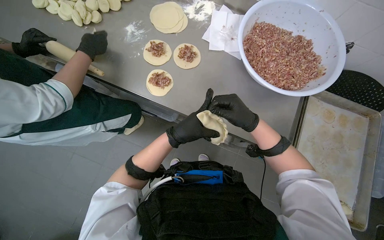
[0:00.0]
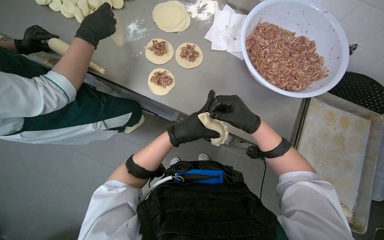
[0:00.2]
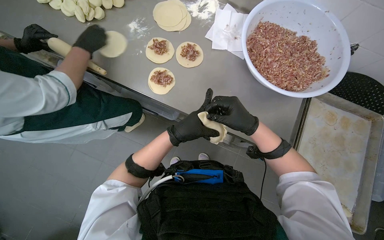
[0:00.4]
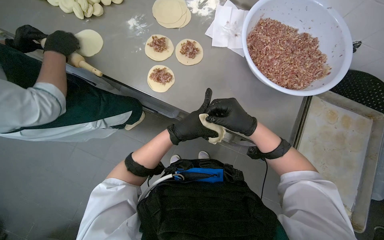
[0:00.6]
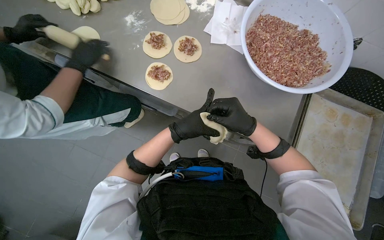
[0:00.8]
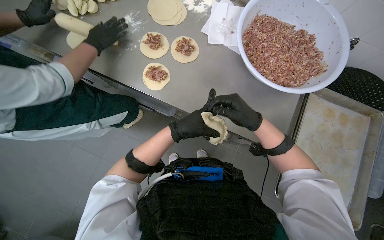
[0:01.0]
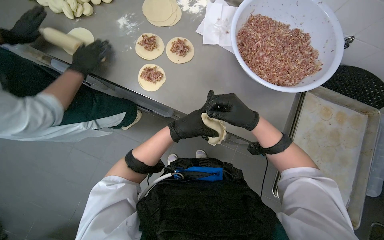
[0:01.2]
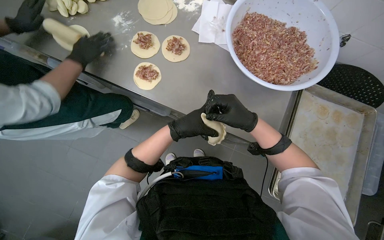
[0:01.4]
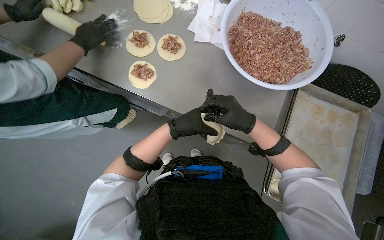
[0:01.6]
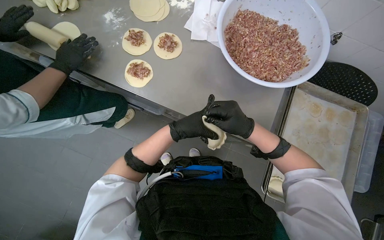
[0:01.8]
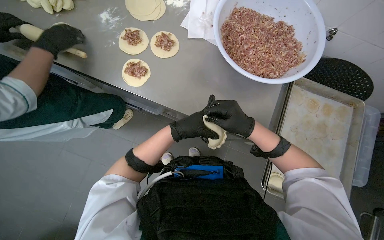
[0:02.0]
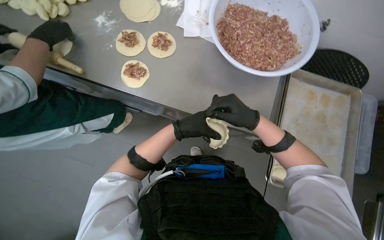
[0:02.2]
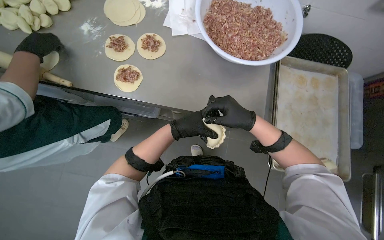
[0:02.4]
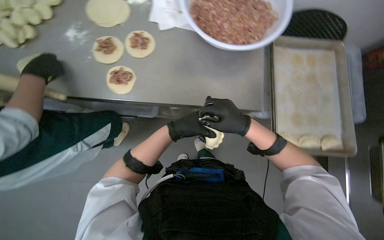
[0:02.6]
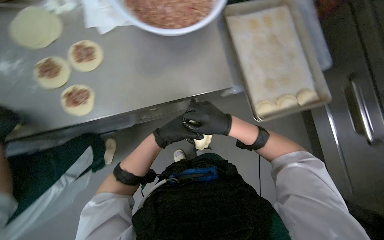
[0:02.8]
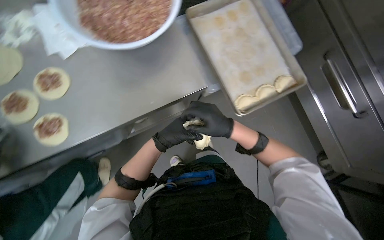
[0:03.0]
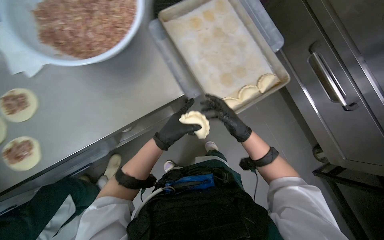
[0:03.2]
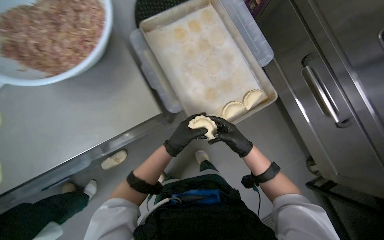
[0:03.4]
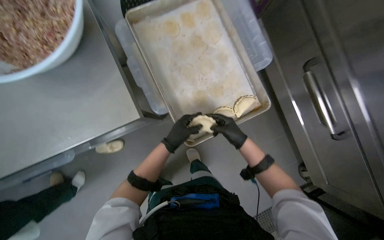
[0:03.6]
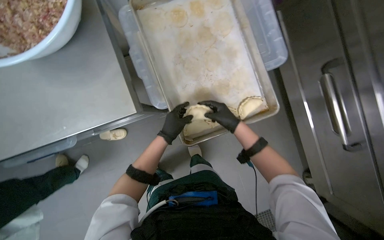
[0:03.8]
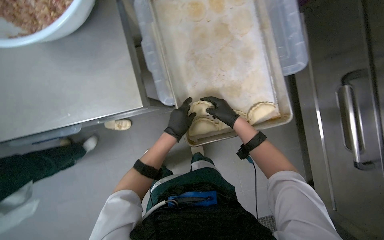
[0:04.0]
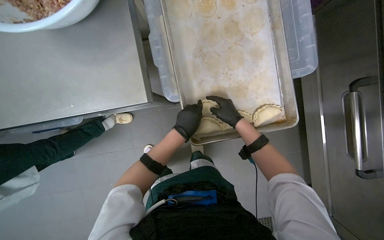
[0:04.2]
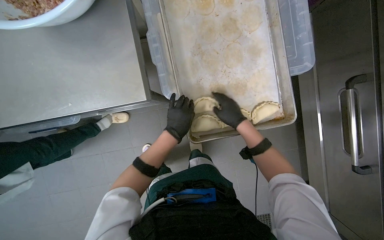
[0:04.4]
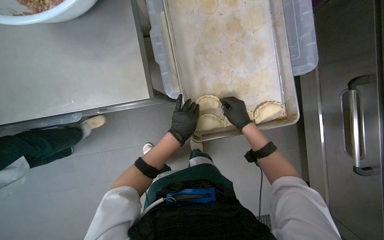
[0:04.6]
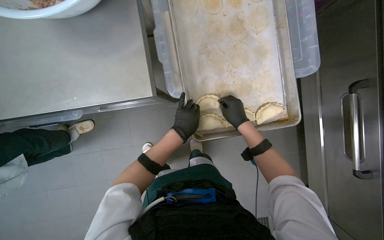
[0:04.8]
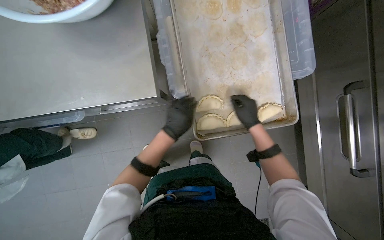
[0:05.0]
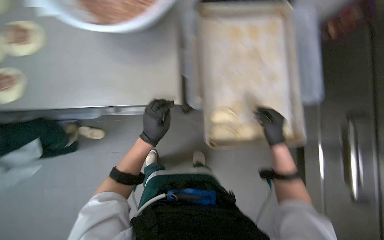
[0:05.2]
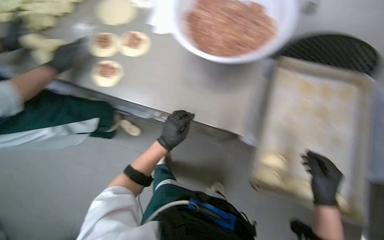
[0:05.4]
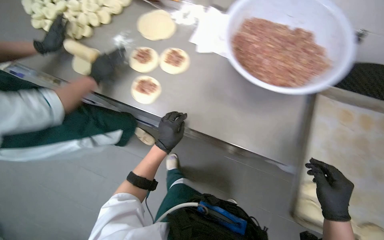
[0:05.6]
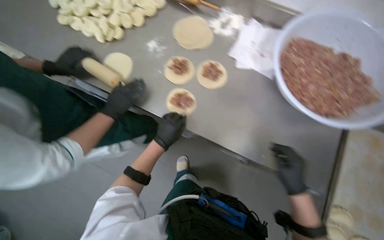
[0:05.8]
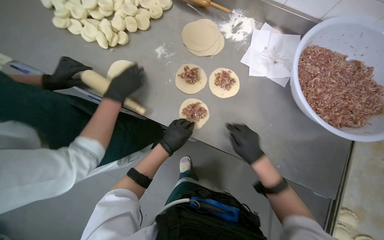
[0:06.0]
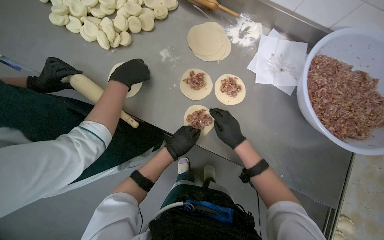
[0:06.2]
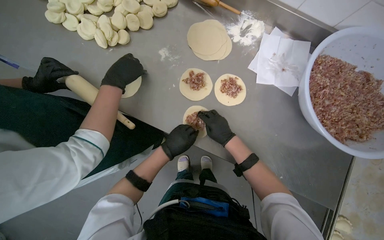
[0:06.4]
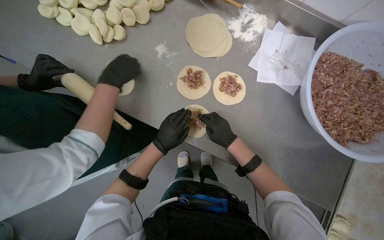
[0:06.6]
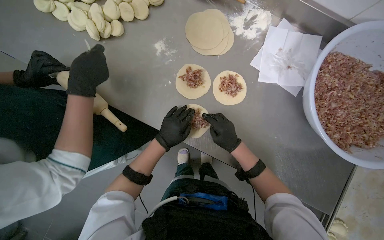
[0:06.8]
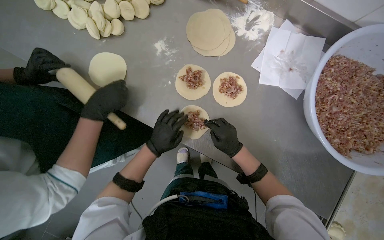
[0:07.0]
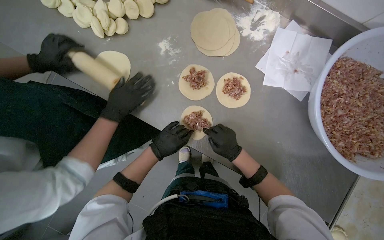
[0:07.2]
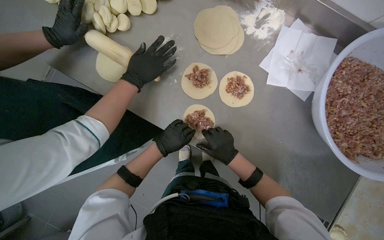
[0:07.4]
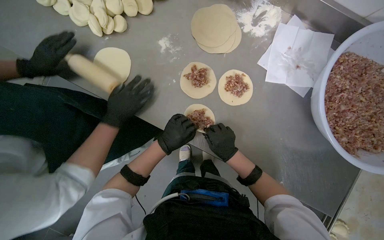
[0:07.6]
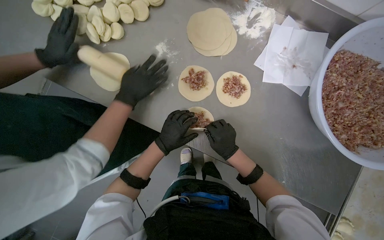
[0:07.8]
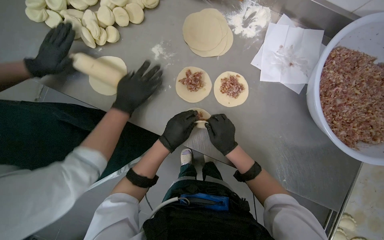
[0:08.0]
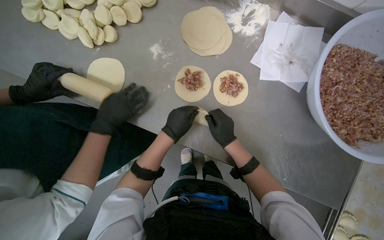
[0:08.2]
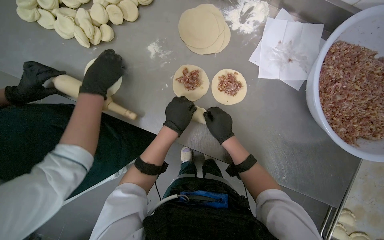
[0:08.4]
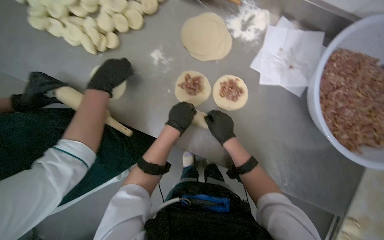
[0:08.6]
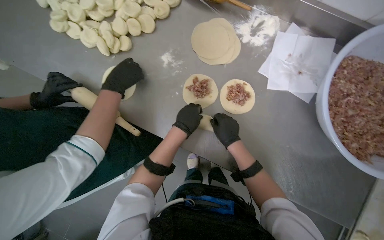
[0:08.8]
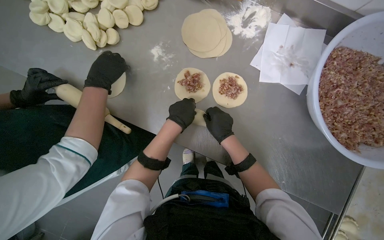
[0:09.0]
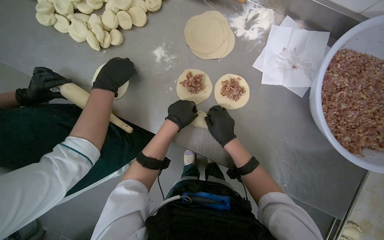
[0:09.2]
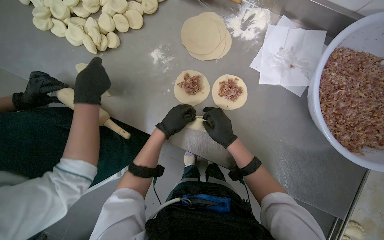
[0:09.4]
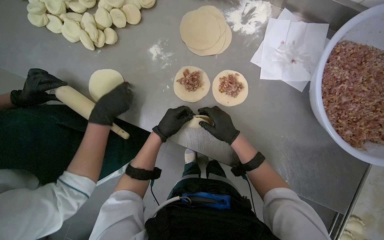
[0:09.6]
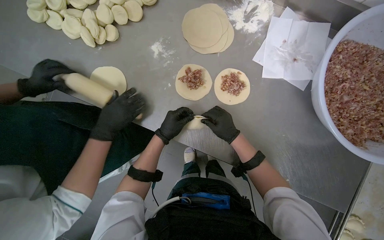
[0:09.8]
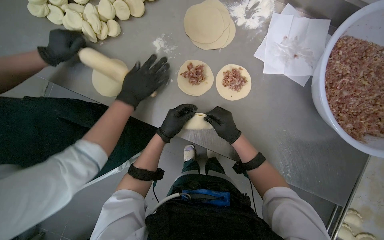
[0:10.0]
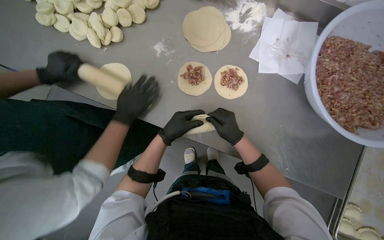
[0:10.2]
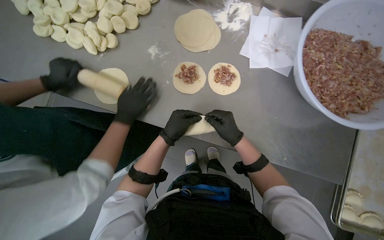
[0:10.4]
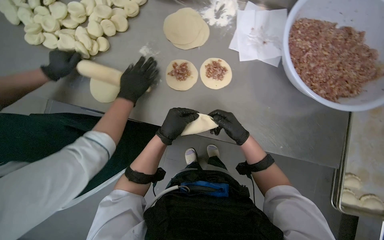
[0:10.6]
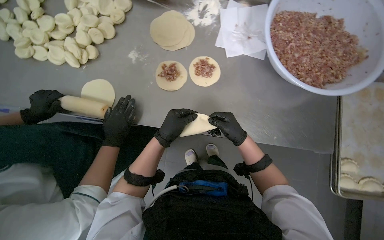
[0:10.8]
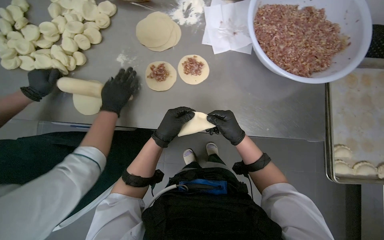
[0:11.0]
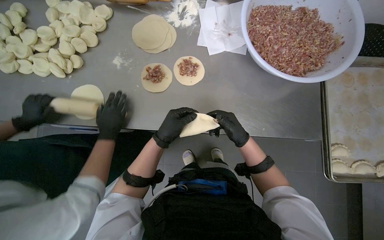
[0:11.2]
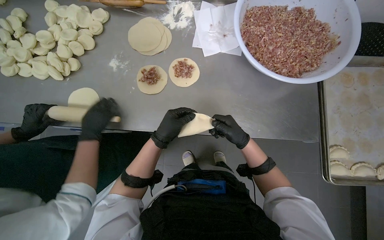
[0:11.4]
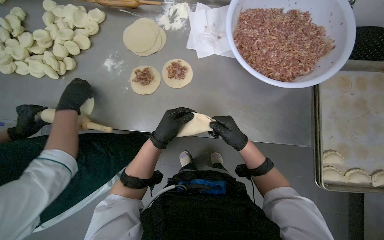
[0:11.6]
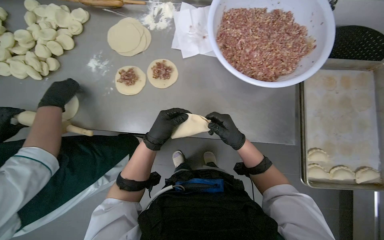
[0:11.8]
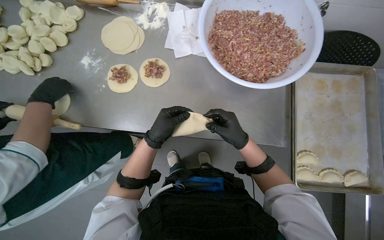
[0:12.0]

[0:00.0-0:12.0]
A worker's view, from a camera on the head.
Job: preparing food.
The whole recording: Sealing and placing meat-filled dough onto tray. The worker seals the edges of meat-filled dough circles and places them onto a tray.
0:00.0 to 0:01.6: The hands are busy where they are.
0:01.6 to 0:03.0: The wearer looks roughly 50 degrees further to the right.
0:03.0 to 0:04.4: The right hand goes approximately 35 cm to the right and farther from the camera.
0:07.6 to 0:09.0: The left hand moves up the picture, approximately 10 cm.

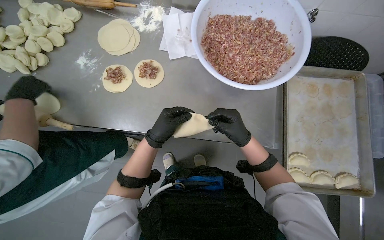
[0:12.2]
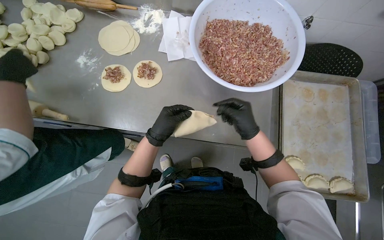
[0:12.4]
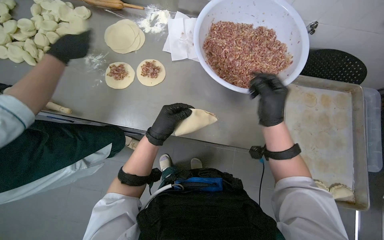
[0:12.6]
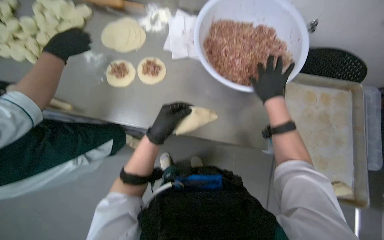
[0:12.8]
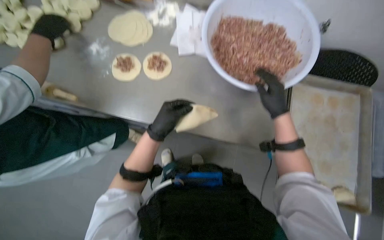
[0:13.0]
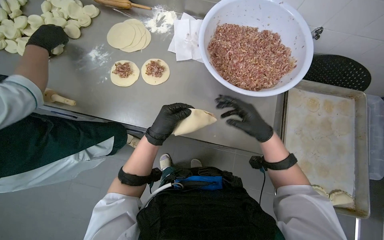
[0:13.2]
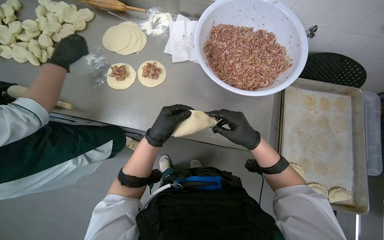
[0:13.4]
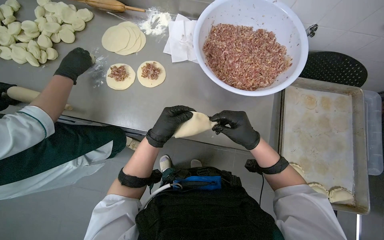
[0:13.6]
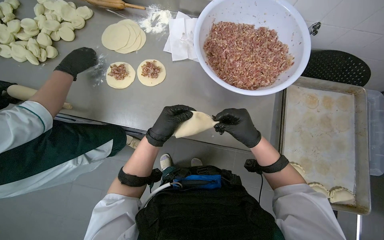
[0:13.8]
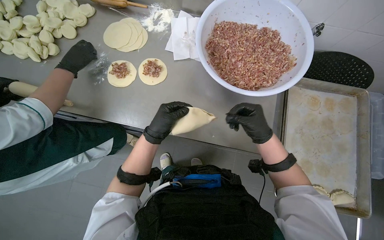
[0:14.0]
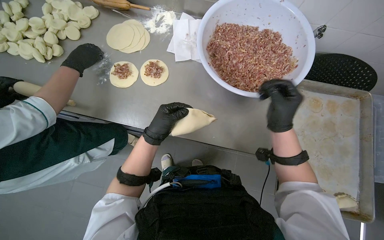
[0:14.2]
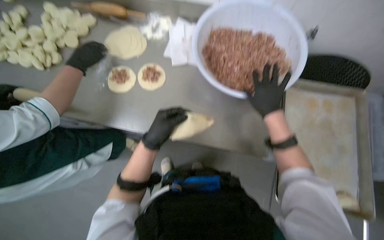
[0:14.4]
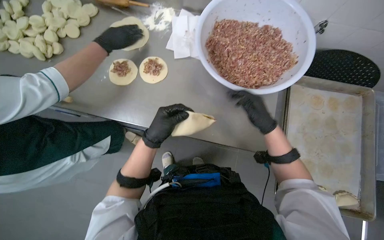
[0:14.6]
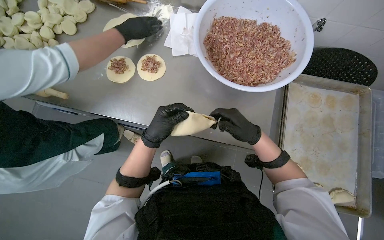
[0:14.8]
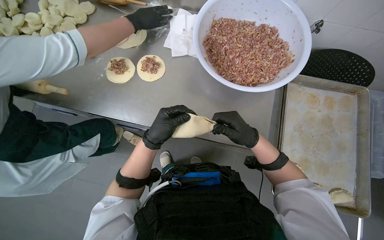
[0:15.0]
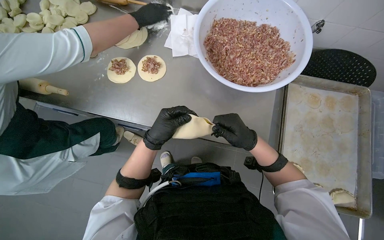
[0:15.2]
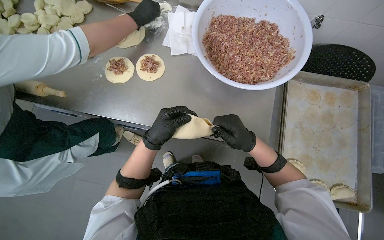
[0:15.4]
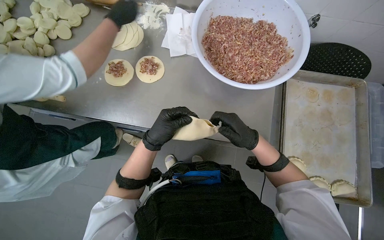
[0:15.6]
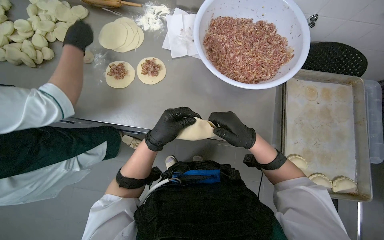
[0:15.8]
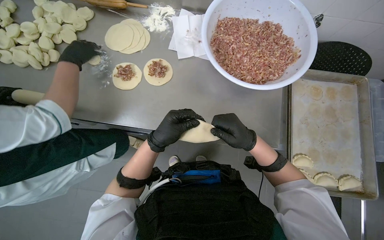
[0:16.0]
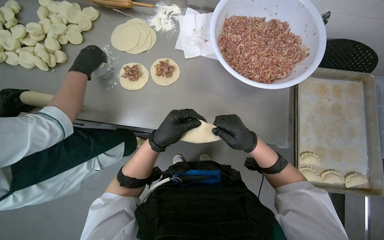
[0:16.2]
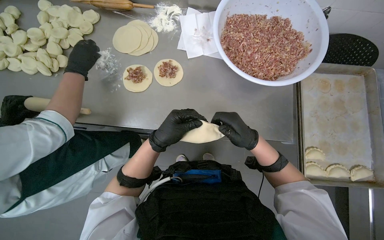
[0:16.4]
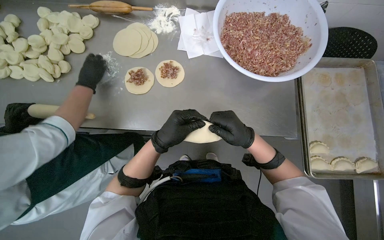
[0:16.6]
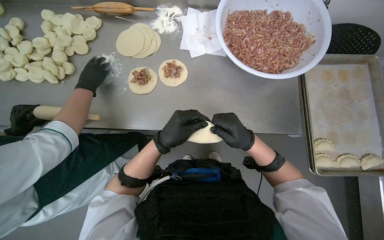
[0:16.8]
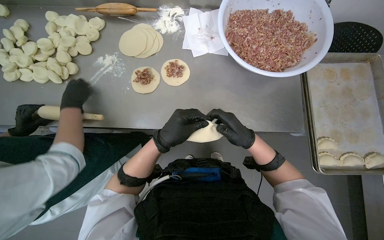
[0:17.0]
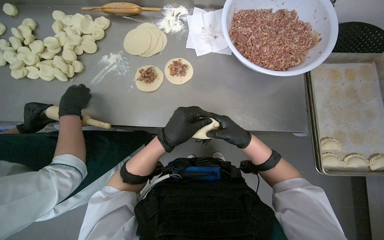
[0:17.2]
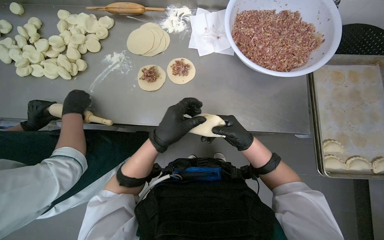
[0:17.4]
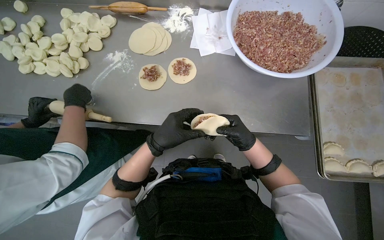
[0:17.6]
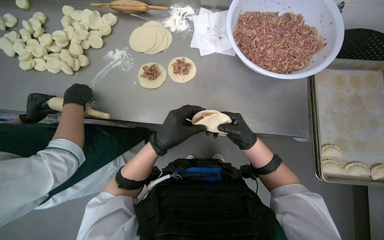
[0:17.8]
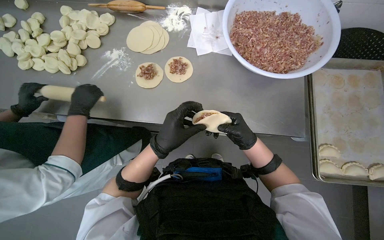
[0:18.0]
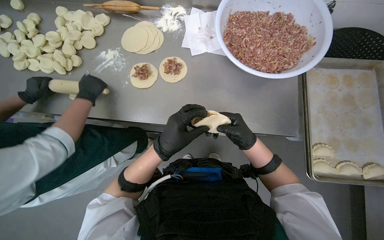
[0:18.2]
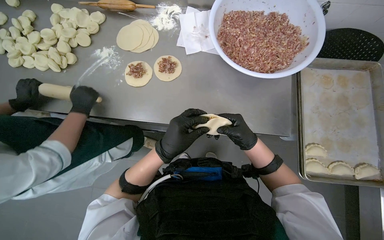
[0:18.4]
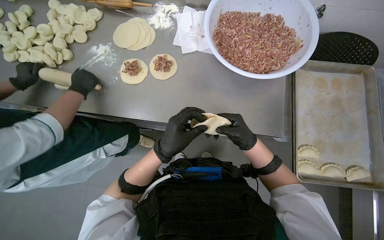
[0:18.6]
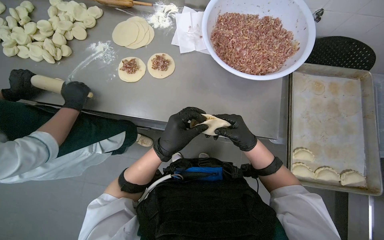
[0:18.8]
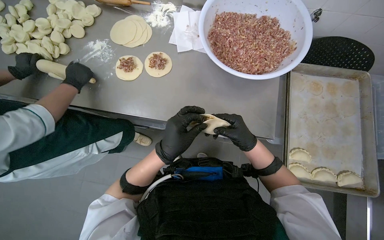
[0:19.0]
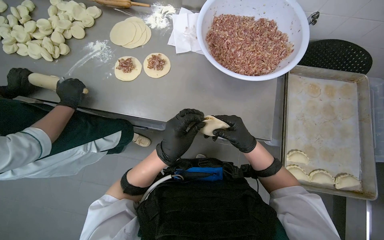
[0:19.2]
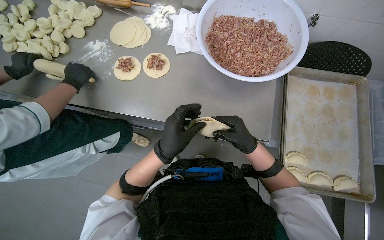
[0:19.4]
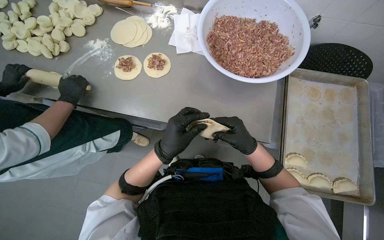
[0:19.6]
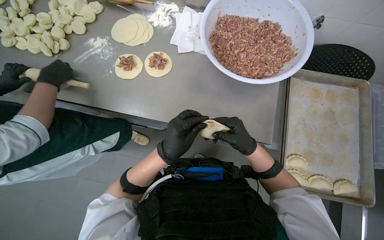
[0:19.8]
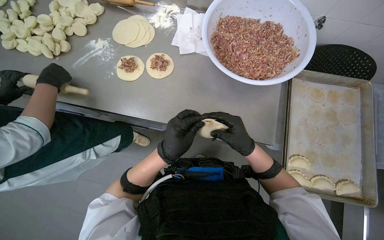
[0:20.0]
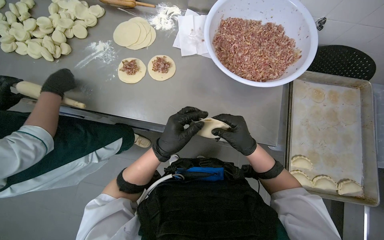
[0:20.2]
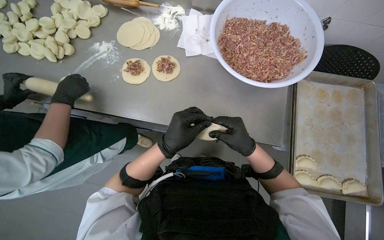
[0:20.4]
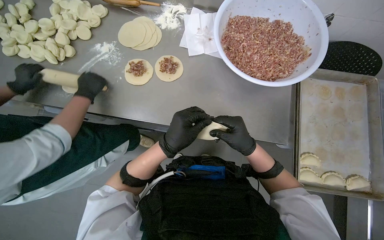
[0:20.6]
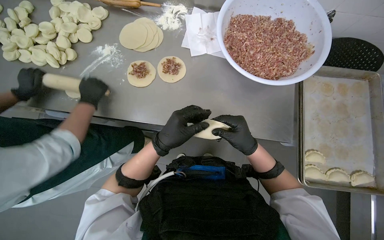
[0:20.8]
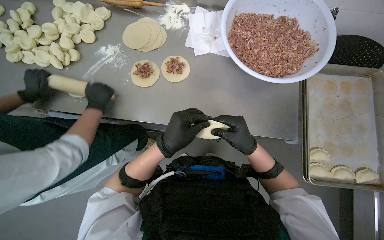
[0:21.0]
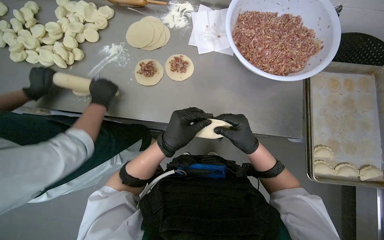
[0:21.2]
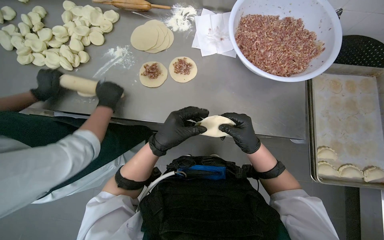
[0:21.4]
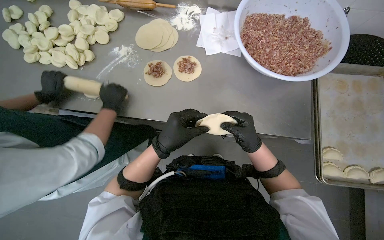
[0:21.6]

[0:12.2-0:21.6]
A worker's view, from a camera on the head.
Job: preparing food.
The whole recording: Sealing and placing meat-filled dough onto tray. The worker seals the edges of meat-filled dough circles and places them onto a tray.
0:13.8 to 0:15.4: The right hand travels farther from the camera and back again, about 10 cm each way.
0:17.0 to 0:18.4: The hands stay close to where they were, moving slightly.
0:18.4 to 0:20.0: The hands work in one place, with small movements.
